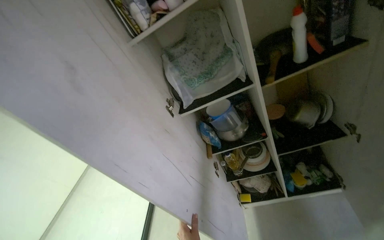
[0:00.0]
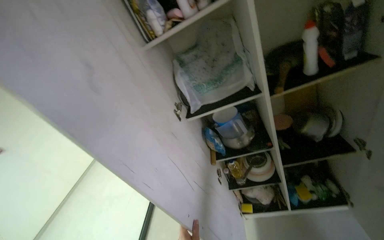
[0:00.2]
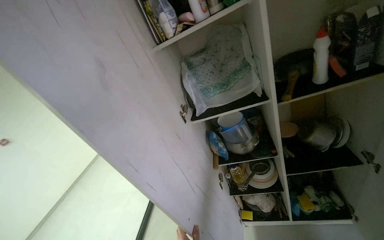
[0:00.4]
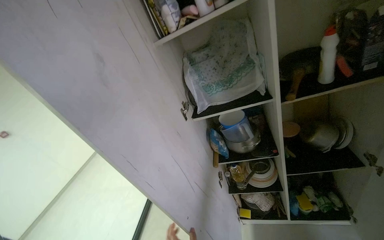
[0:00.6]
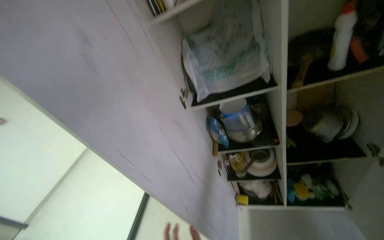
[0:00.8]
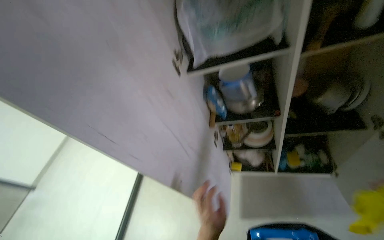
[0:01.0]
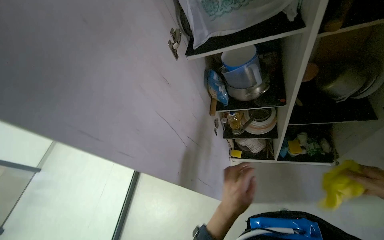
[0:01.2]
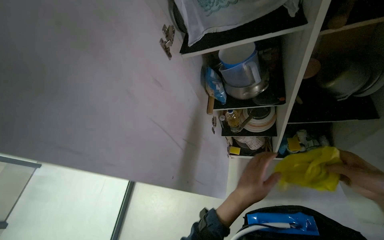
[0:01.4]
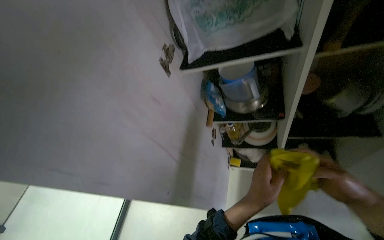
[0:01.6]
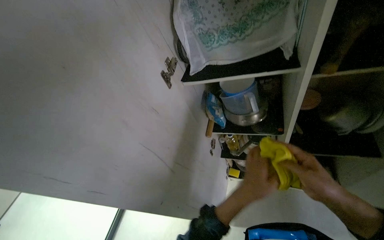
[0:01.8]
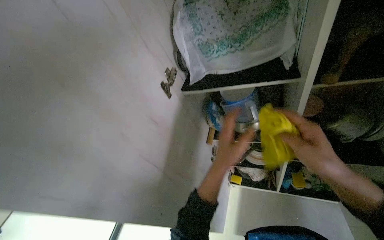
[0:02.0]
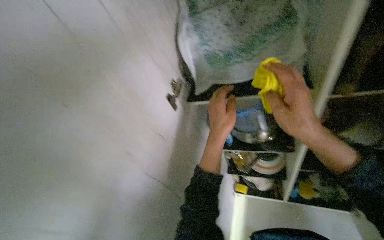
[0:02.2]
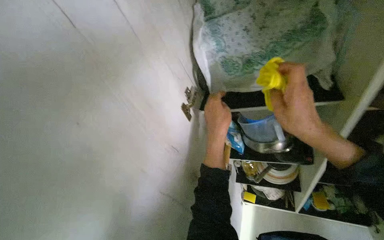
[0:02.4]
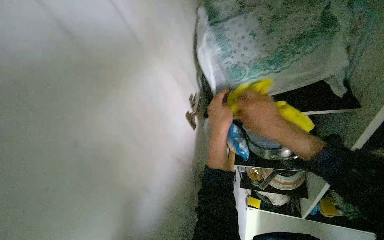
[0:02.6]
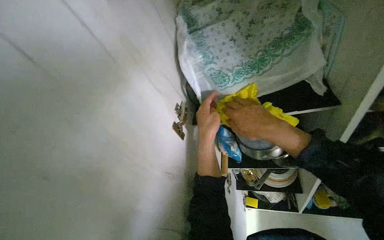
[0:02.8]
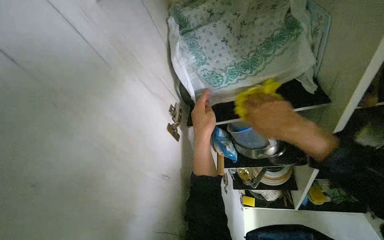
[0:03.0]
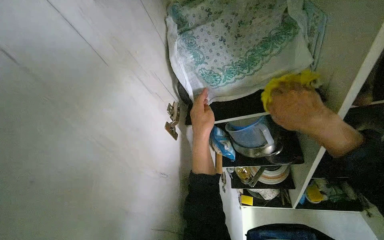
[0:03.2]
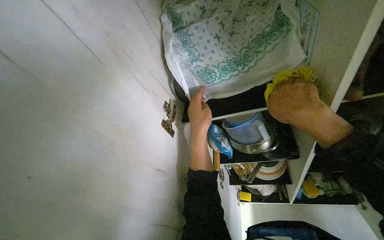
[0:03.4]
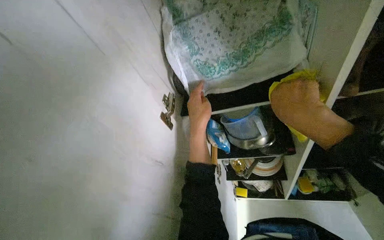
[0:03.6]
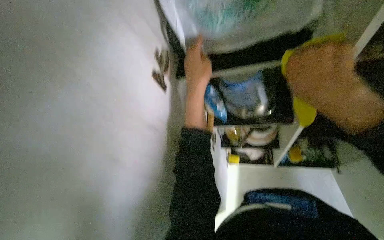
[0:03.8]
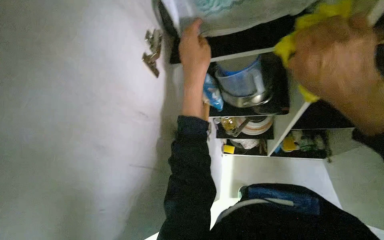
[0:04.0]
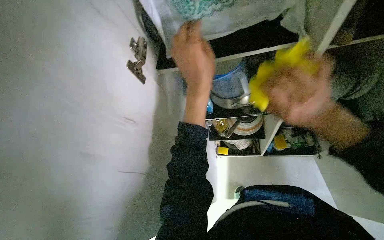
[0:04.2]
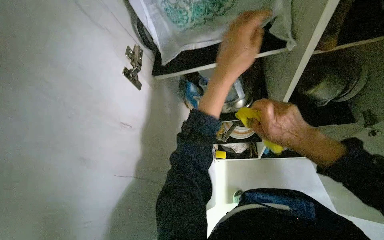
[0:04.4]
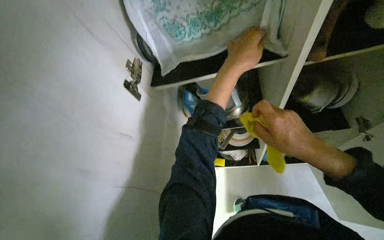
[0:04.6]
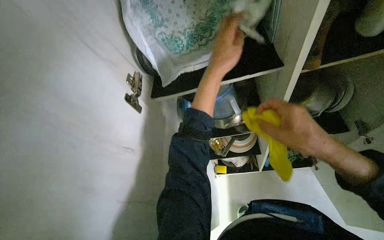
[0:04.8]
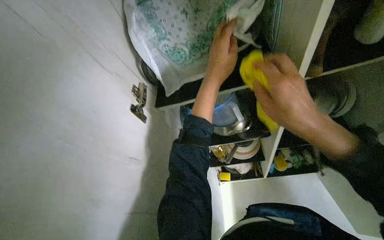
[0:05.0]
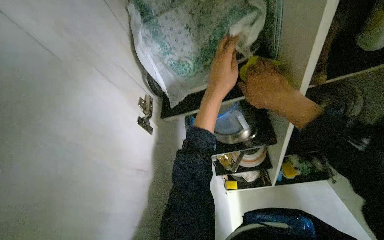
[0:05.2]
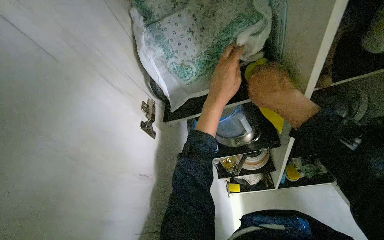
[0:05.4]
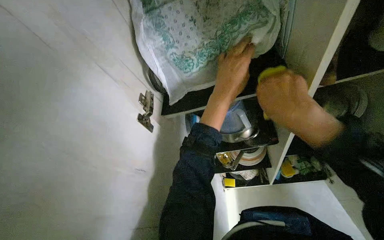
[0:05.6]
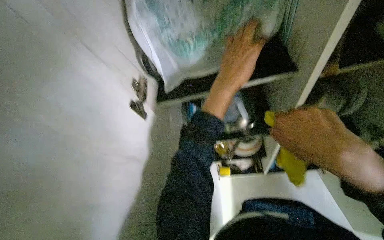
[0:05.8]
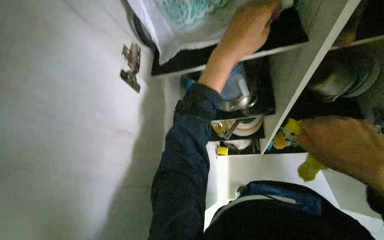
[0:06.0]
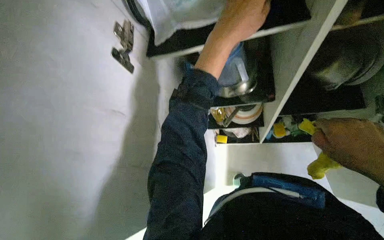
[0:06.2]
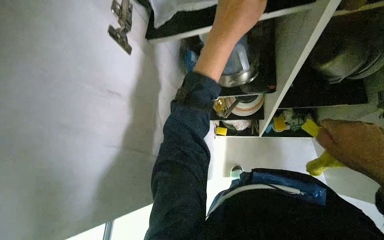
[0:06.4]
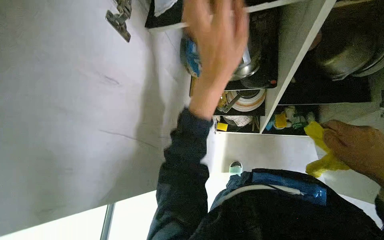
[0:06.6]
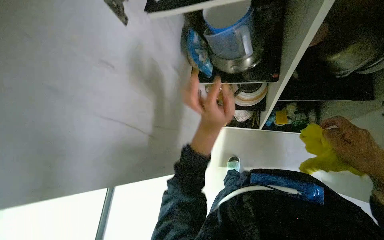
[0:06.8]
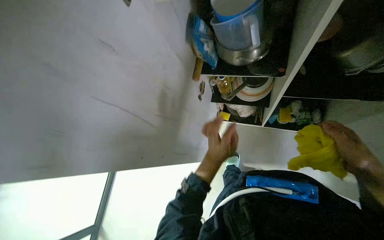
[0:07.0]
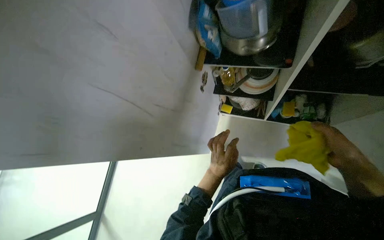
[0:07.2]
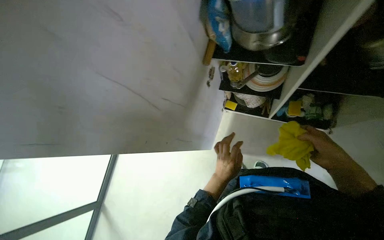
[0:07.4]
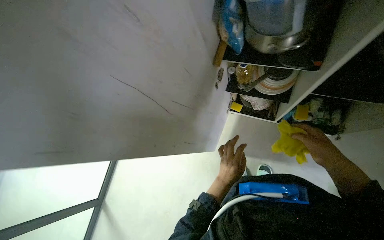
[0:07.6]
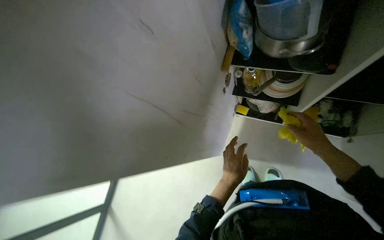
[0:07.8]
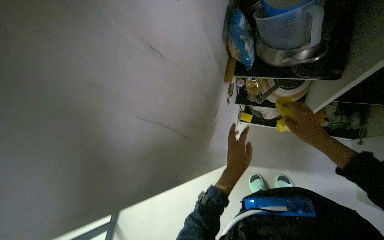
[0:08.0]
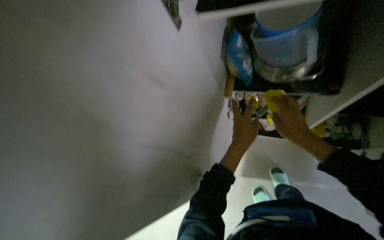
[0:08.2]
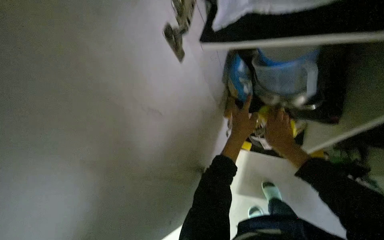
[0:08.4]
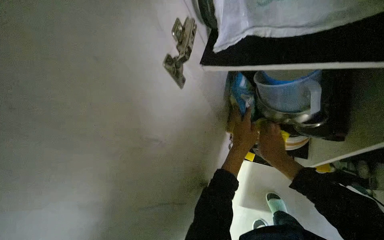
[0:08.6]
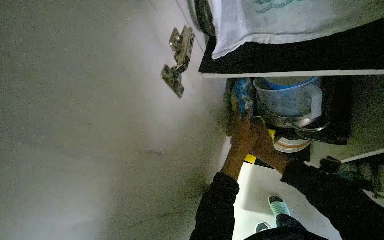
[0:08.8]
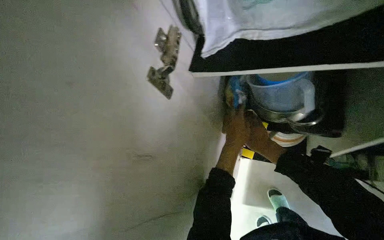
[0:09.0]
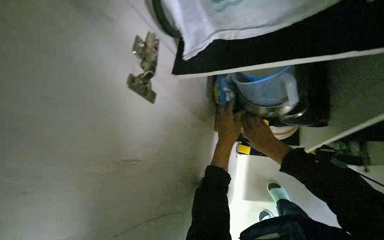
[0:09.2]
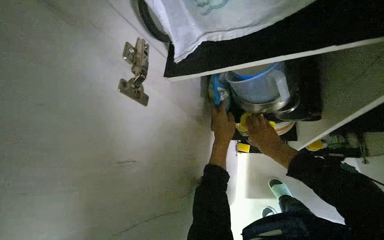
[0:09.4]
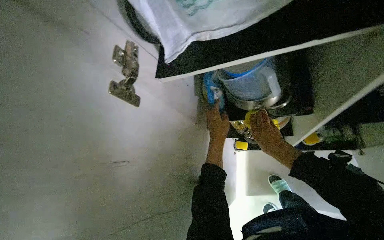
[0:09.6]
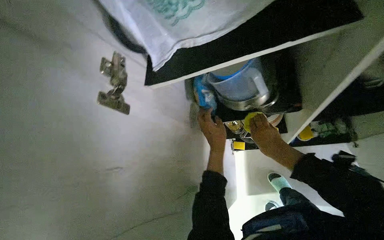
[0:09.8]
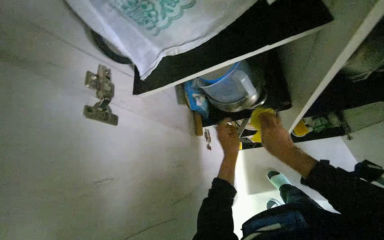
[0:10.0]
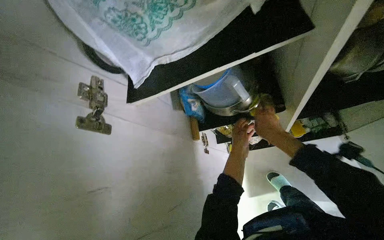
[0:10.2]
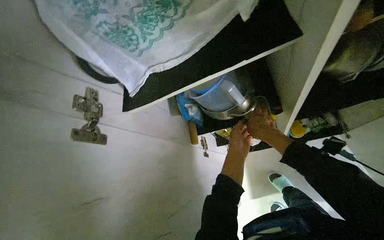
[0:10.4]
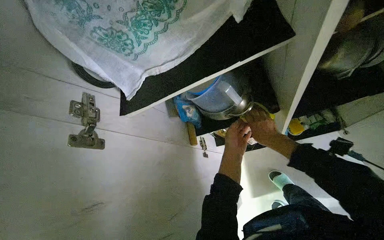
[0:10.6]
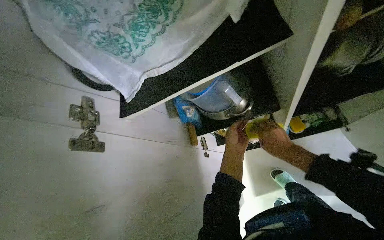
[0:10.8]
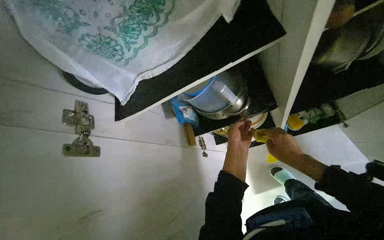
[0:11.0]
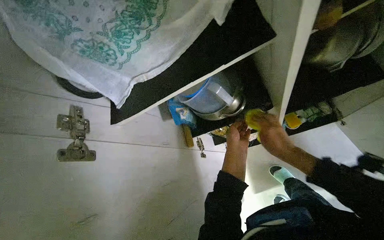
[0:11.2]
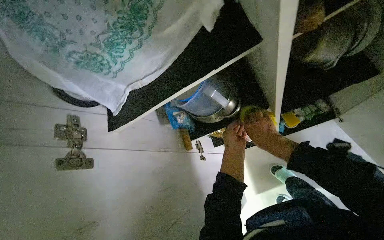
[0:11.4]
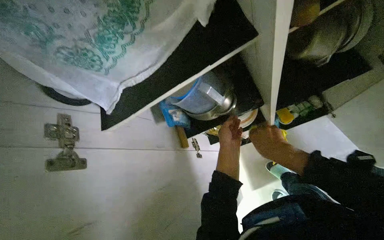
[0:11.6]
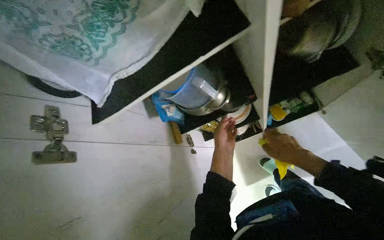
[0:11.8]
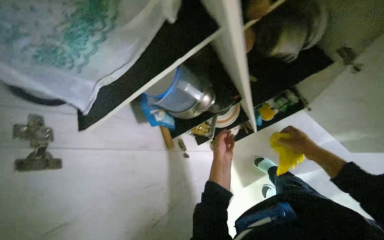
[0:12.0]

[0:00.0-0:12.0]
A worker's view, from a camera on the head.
Job: organizing items.
The whole recording: Cleaning and organizing kitchen cabinet. The worker cleans and organizes items, shelves, and the exterior of the kitchen cabinet.
0:00.0 to 0:01.6: The camera pitches downward, by some 25 degrees.
0:01.6 to 0:03.0: The left hand goes approximately 40 cm up the picture.
0:03.0 to 0:04.4: The camera pitches downward, by roughly 15 degrees.
0:04.4 to 0:06.0: The right hand travels nearer to the camera by roughly 10 cm, and travels up the picture and back again, approximately 20 cm each way.
0:06.0 to 0:07.6: The view tilts some 20 degrees downward. The left hand shifts about 60 cm down the picture and farther from the camera.
0:07.6 to 0:09.0: The right hand heads to the left and farther from the camera, covering roughly 20 cm; the left hand heads up the picture, covering about 35 cm.
0:10.4 to 0:12.0: The right hand goes some 25 cm to the right and down the picture.

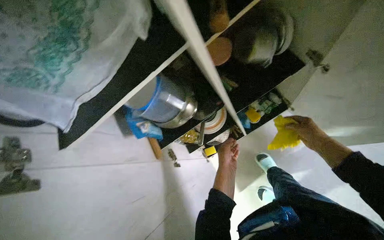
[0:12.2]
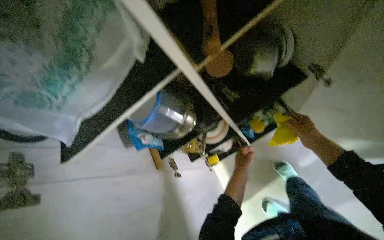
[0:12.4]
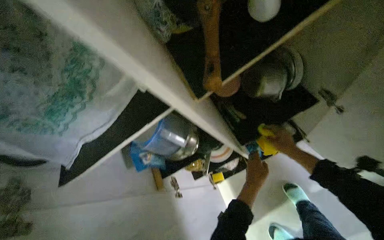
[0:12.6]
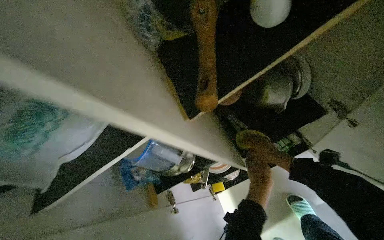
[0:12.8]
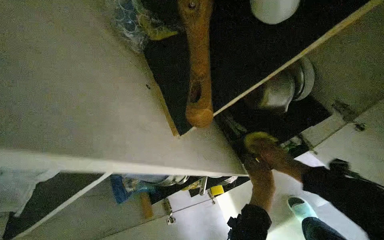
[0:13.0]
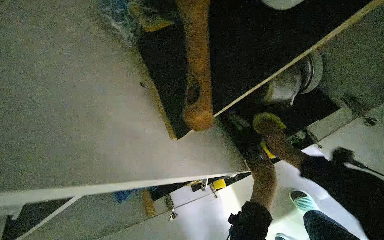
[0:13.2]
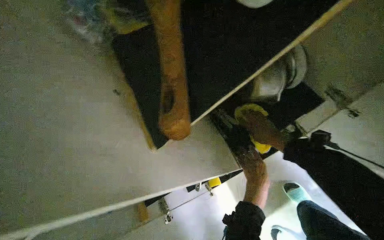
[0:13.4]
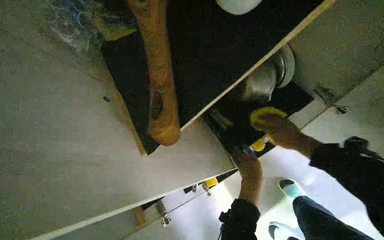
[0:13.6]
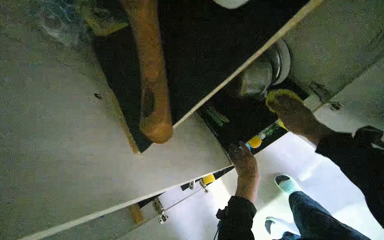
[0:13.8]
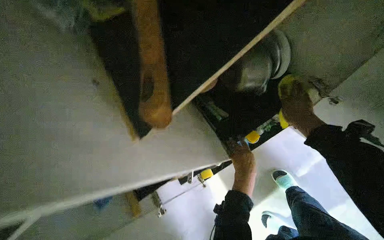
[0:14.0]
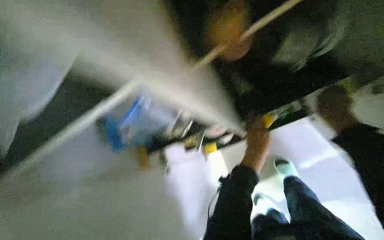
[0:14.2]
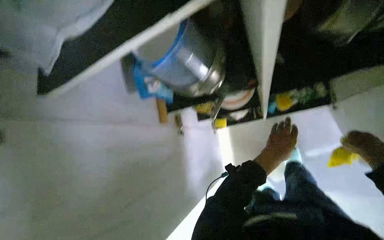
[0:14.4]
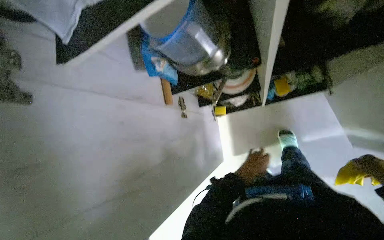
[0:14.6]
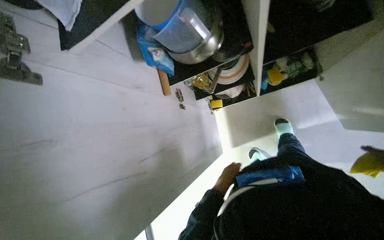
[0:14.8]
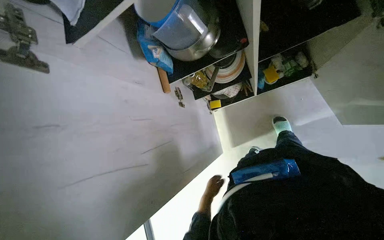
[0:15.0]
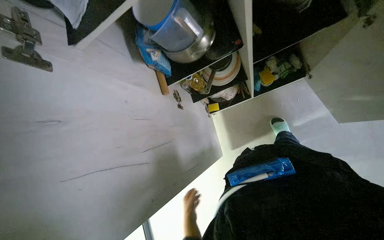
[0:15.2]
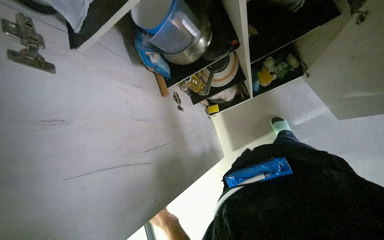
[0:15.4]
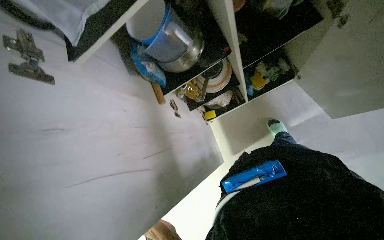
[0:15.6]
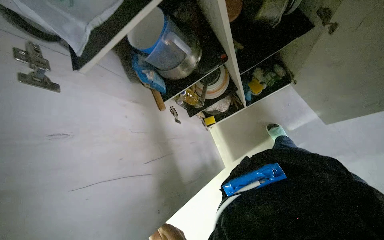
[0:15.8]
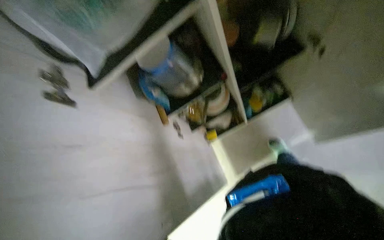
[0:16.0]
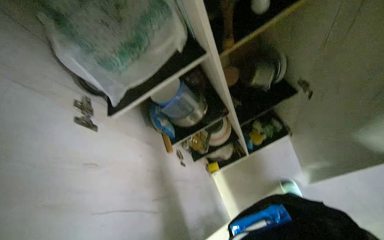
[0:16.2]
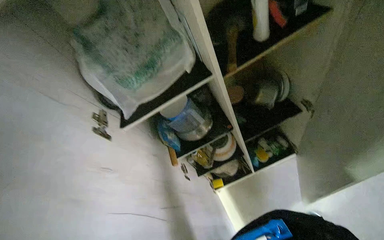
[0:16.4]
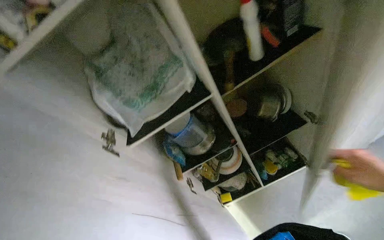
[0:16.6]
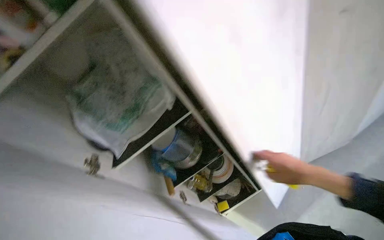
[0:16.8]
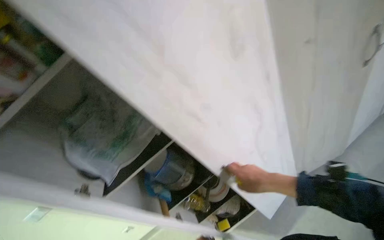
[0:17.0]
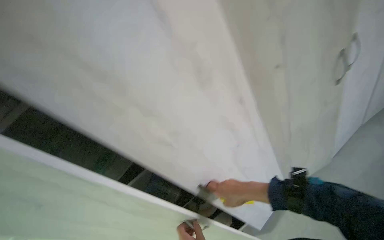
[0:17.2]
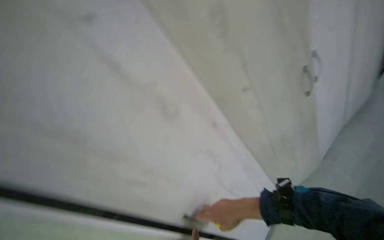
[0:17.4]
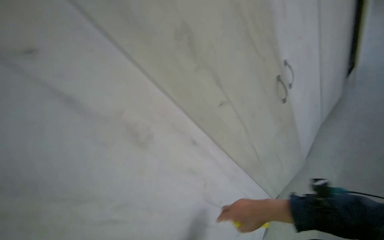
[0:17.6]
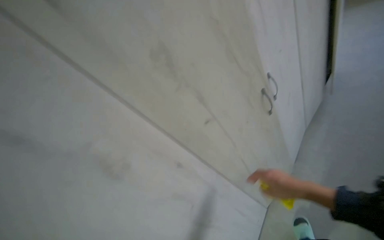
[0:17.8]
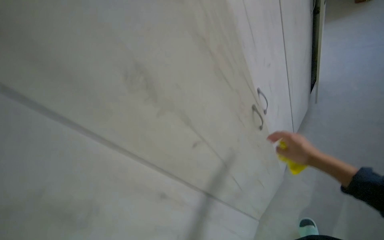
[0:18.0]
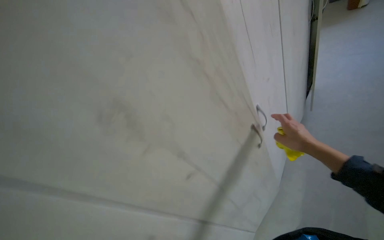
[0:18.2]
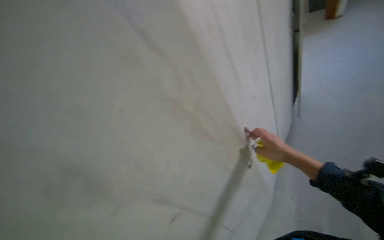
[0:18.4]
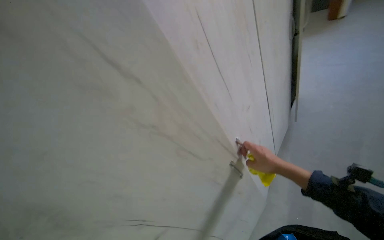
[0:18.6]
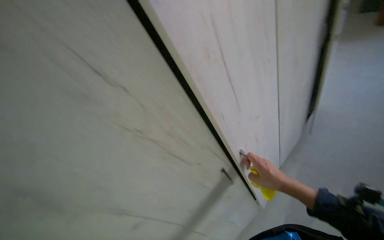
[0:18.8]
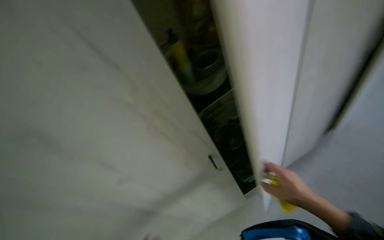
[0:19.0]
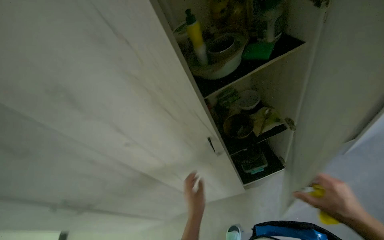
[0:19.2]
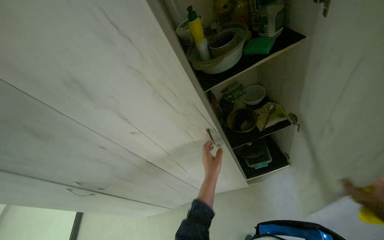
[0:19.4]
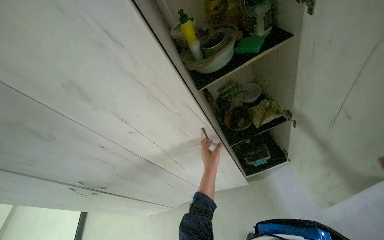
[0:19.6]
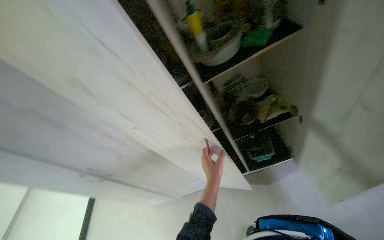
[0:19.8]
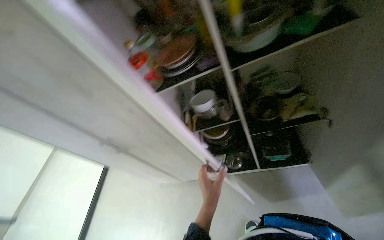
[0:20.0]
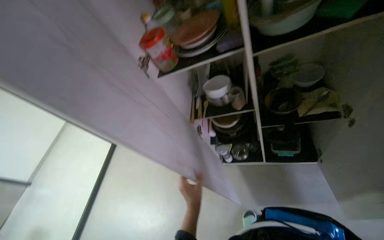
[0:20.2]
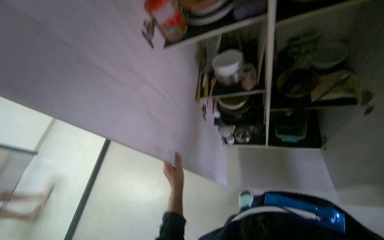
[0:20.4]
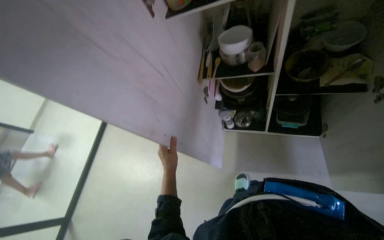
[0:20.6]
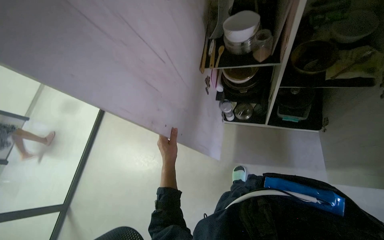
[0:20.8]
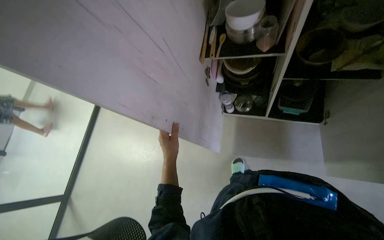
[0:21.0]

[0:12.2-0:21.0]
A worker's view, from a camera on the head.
Job: organizing items.
The whole recording: Cleaning and organizing kitchen cabinet. The worker cleans and organizes items, shelves, and the exterior of the kitchen cabinet.
0:12.2 to 0:13.6: The right hand shifts about 20 cm farther from the camera.
0:13.6 to 0:15.2: The camera pitches downward, by approximately 20 degrees.
0:15.2 to 0:16.6: The camera pitches upward, by approximately 35 degrees.
0:16.6 to 0:18.0: The head rotates roughly 30 degrees to the right. The view tips upward by about 25 degrees.
0:18.0 to 0:19.6: The head turns to the left by about 35 degrees. The camera pitches downward, by roughly 15 degrees.
0:19.6 to 0:21.0: The head rotates roughly 25 degrees to the left. The view tilts about 35 degrees downward.
